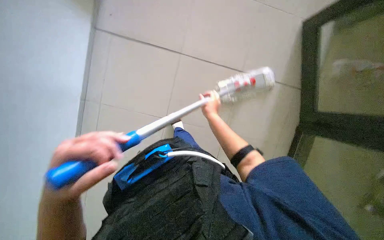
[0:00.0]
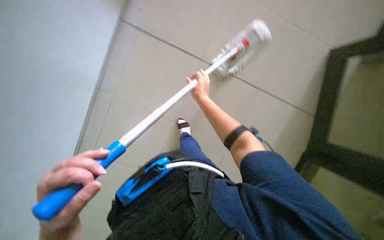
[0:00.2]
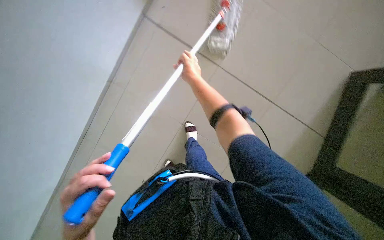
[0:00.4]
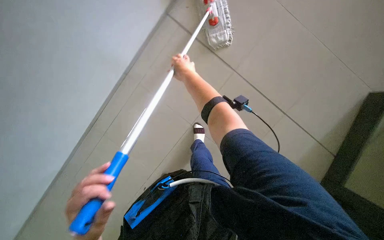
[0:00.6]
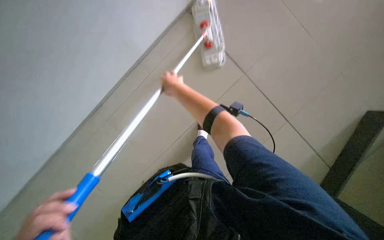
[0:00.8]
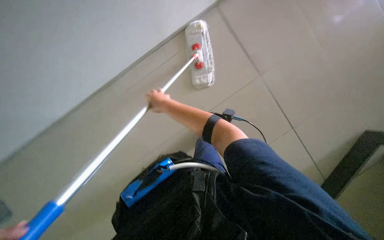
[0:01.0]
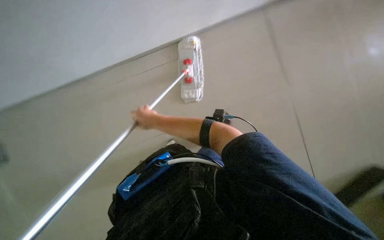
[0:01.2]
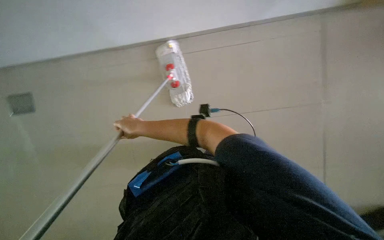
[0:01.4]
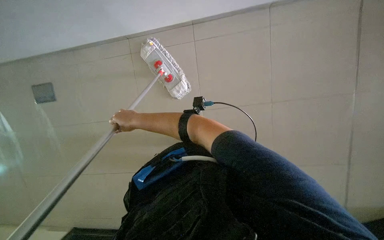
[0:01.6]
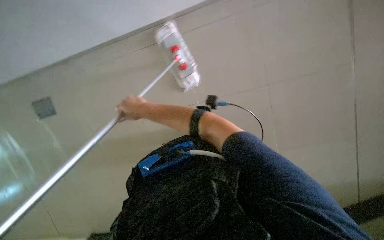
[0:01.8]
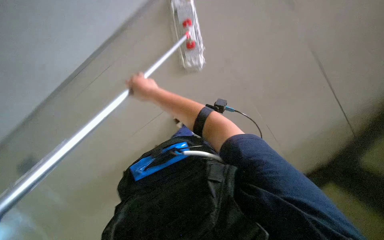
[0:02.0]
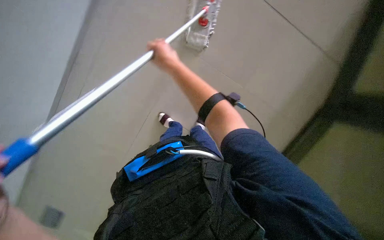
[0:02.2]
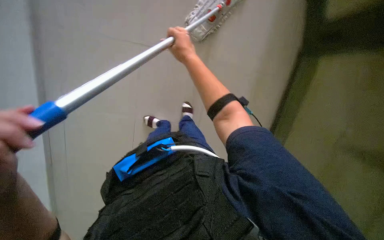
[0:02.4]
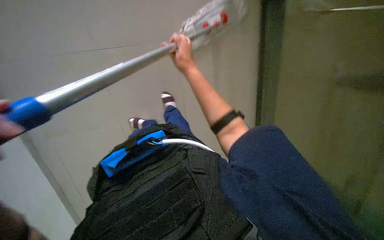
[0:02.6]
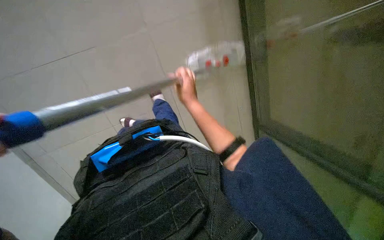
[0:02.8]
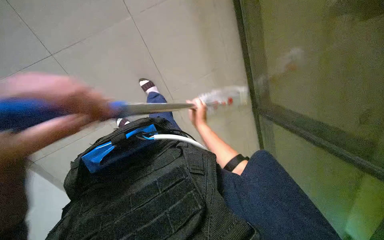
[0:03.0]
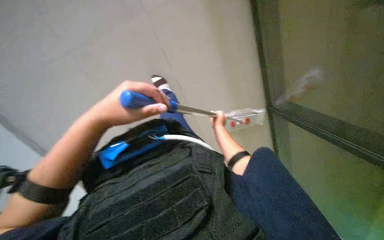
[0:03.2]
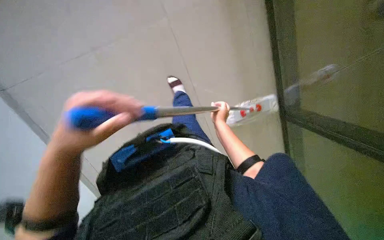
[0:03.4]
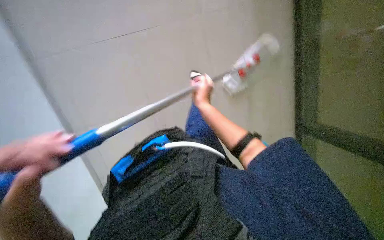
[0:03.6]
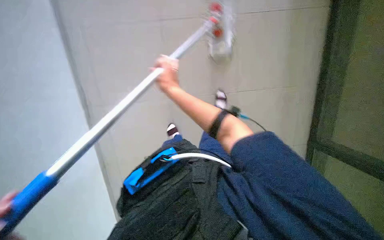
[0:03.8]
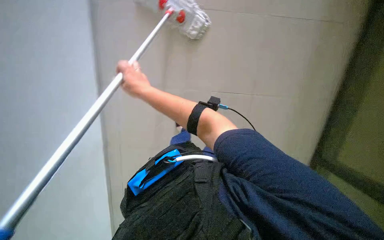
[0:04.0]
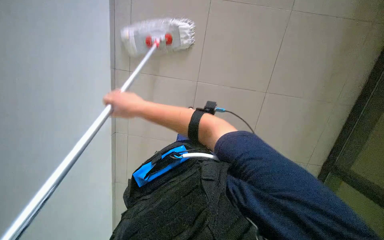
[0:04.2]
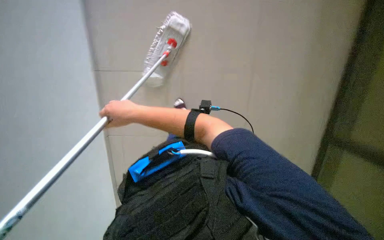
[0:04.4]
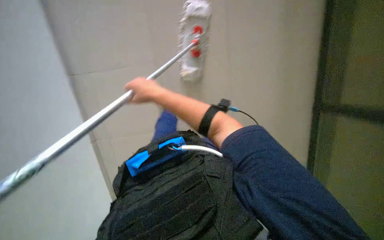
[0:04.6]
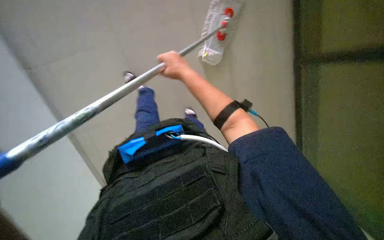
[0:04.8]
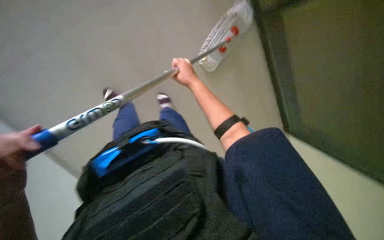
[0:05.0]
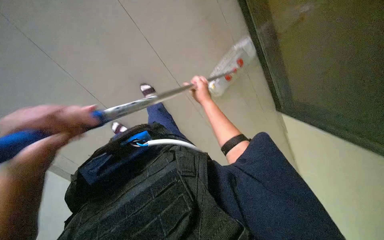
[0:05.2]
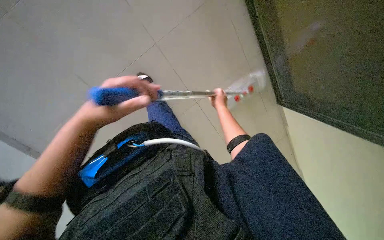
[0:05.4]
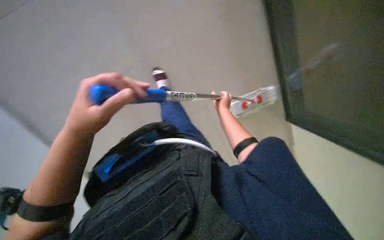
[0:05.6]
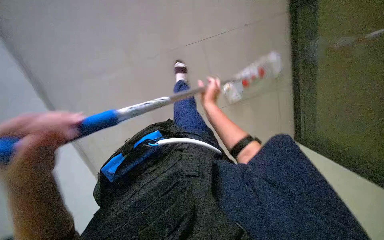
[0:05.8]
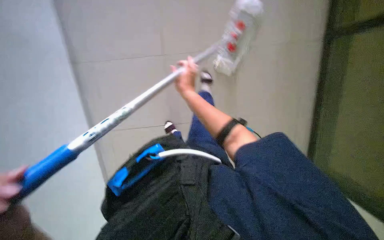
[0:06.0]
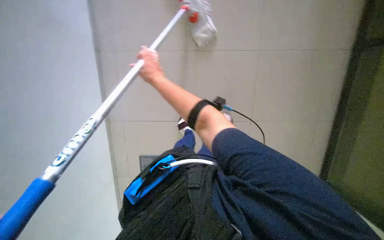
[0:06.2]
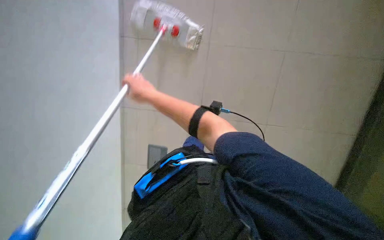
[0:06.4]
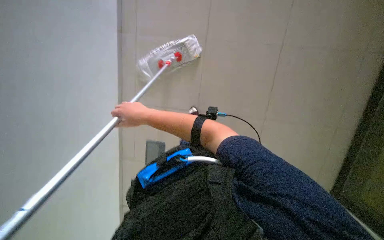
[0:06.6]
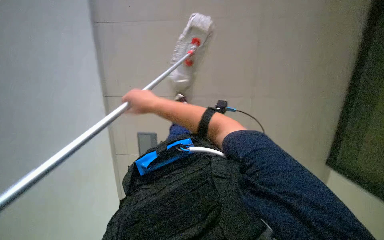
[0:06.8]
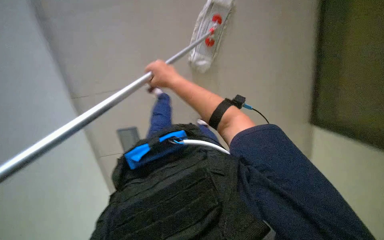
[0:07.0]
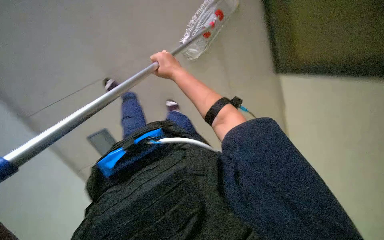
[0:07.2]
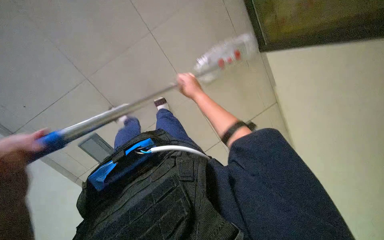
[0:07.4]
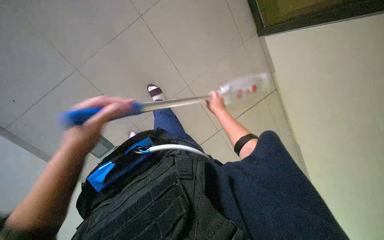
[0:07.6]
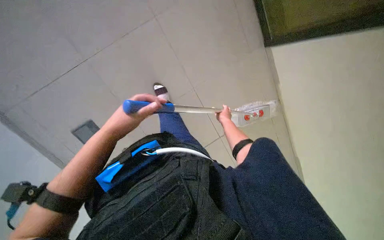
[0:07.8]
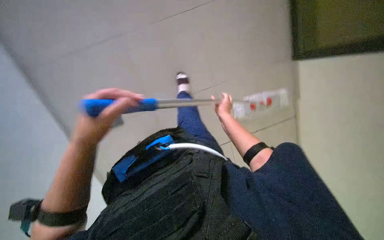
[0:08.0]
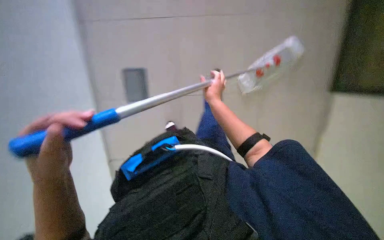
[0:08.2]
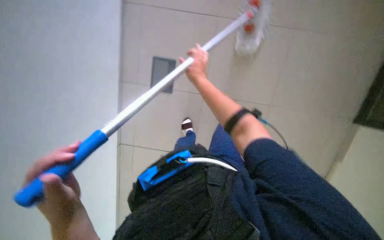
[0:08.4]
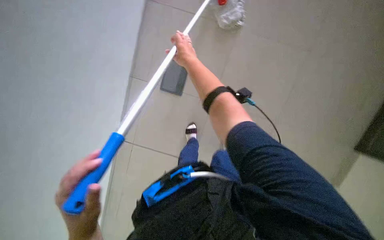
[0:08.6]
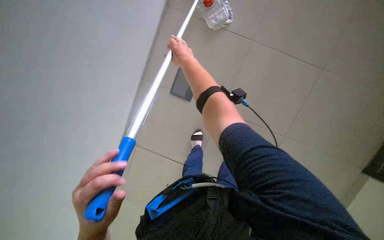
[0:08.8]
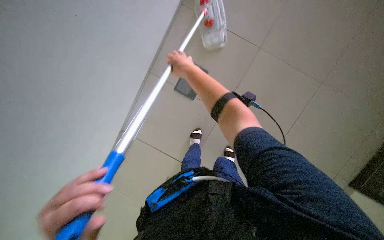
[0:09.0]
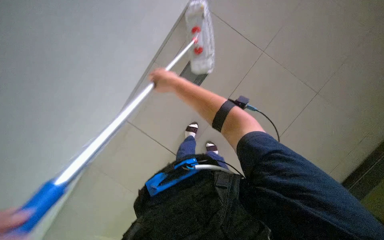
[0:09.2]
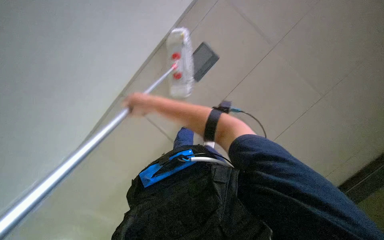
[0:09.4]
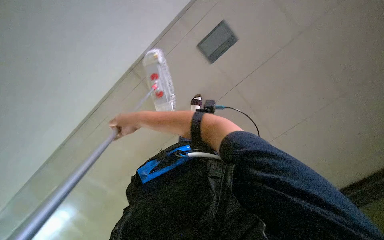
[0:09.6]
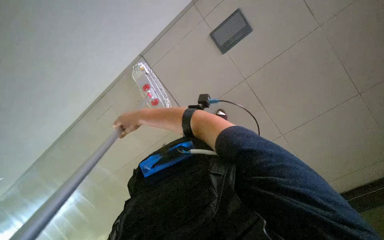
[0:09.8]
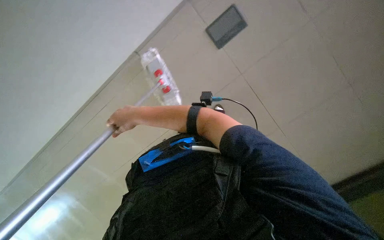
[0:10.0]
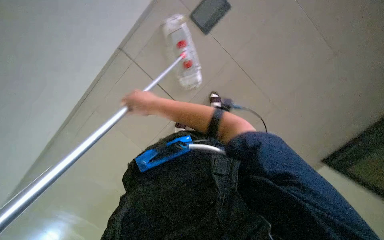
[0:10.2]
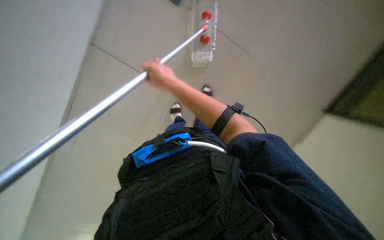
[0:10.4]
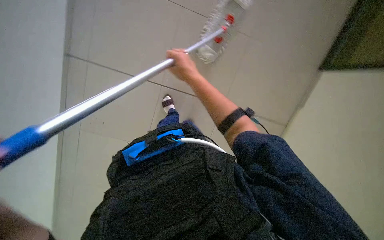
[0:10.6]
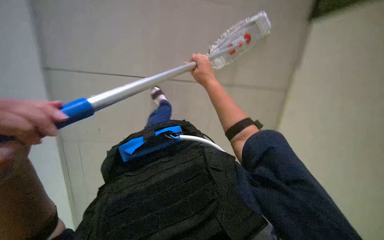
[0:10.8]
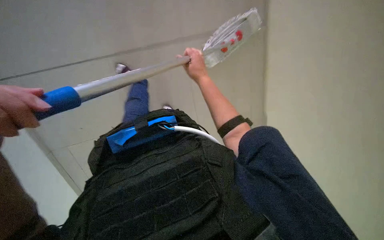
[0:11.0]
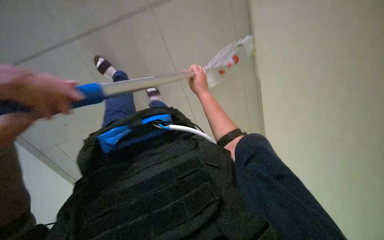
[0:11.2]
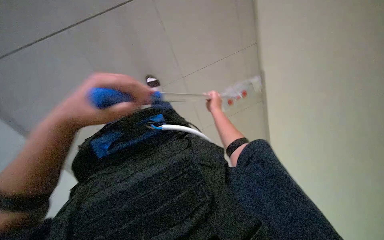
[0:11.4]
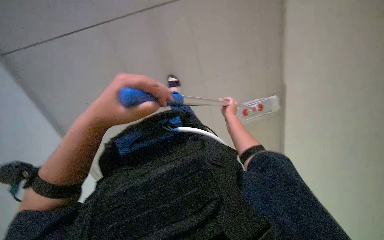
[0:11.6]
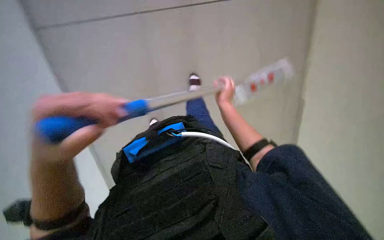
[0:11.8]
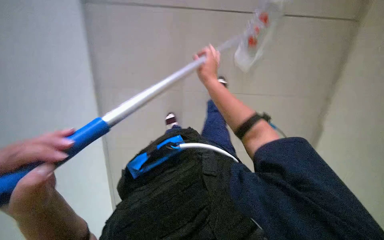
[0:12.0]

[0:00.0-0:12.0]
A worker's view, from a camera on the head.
Job: mopping floor.
The whole recording: Mopping the floor. The worker mops the tiled floor with a long-handled mop.
0:00.0 to 0:01.6: The view tilts approximately 15 degrees upward. The right hand goes approximately 25 cm to the left.
0:03.0 to 0:04.4: The view swings approximately 20 degrees to the left. The right hand shifts some 35 cm to the left and nearer to the camera.
0:04.4 to 0:06.0: The right hand is displaced farther from the camera and to the right by approximately 25 cm.
0:09.0 to 0:10.4: The right hand travels down the picture by some 15 cm, and reaches approximately 20 cm to the left, then returns.
0:10.4 to 0:12.0: The view tilts roughly 10 degrees upward. The right hand heads to the right, covering about 10 cm, and travels farther from the camera and back again, roughly 30 cm each way.

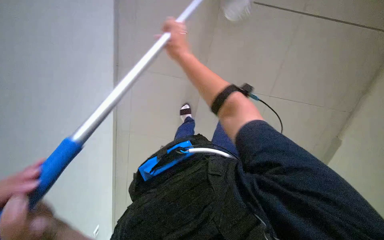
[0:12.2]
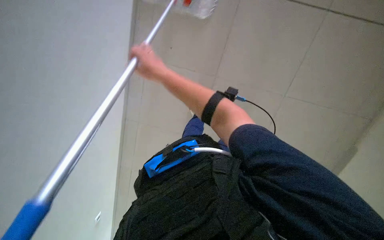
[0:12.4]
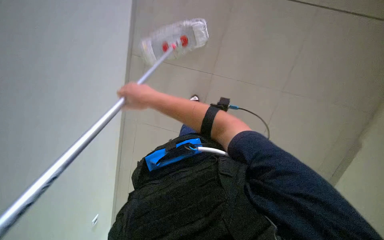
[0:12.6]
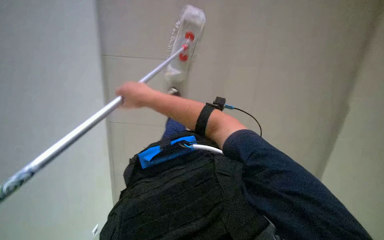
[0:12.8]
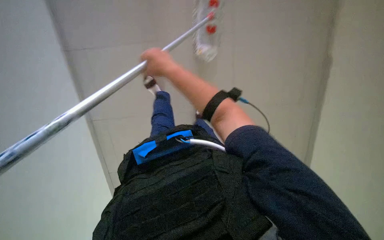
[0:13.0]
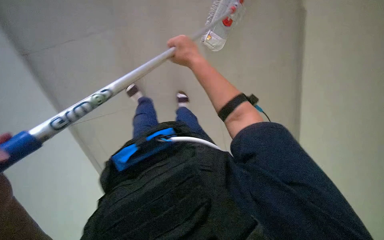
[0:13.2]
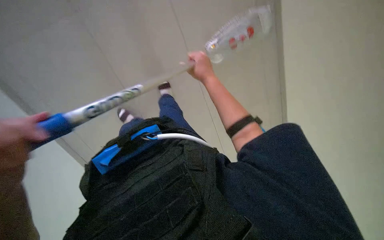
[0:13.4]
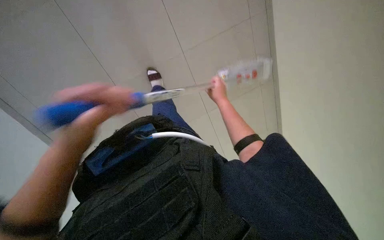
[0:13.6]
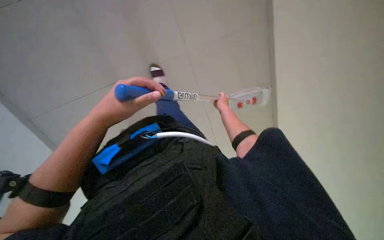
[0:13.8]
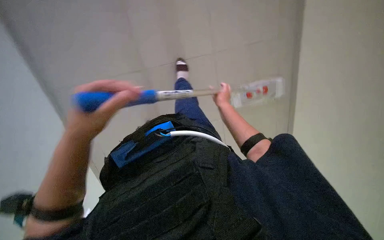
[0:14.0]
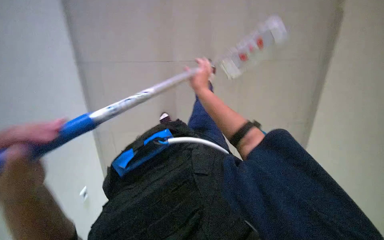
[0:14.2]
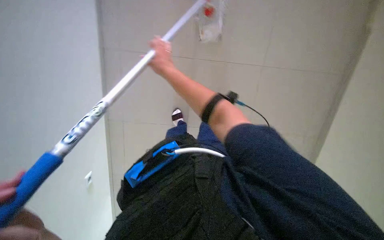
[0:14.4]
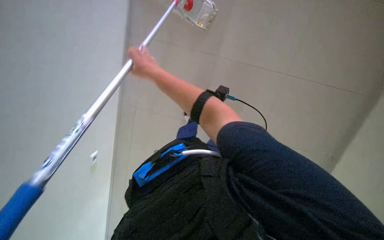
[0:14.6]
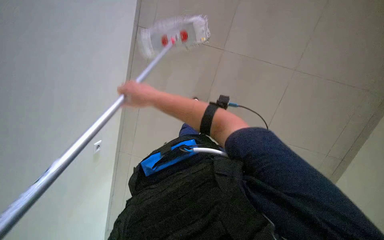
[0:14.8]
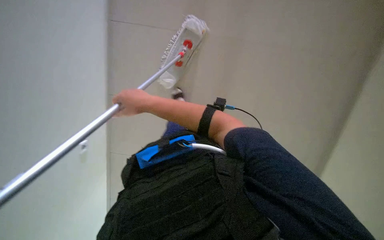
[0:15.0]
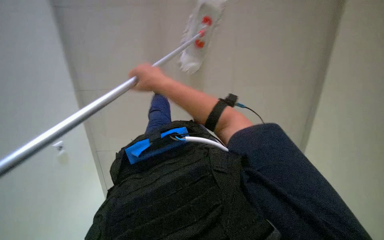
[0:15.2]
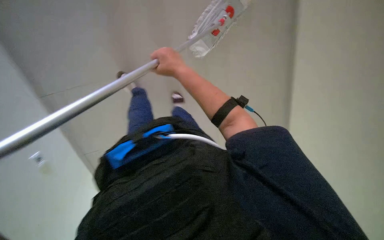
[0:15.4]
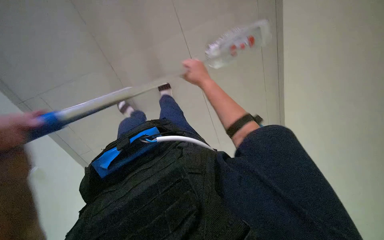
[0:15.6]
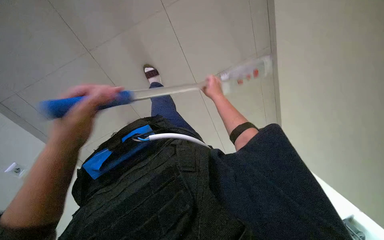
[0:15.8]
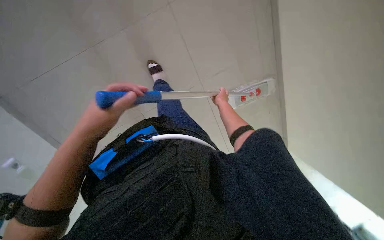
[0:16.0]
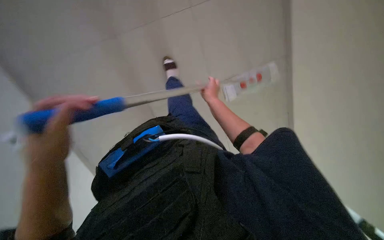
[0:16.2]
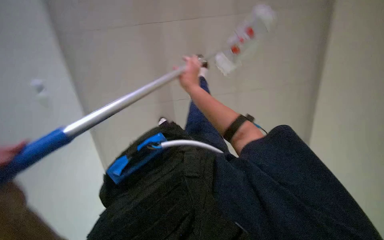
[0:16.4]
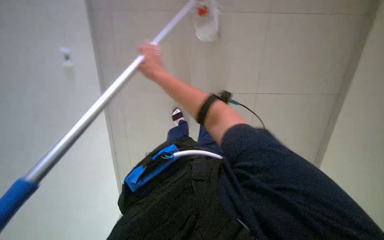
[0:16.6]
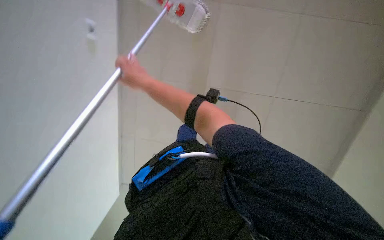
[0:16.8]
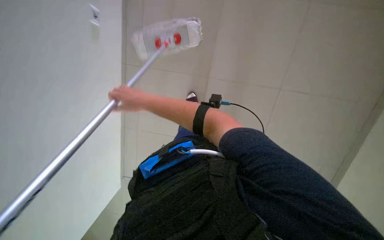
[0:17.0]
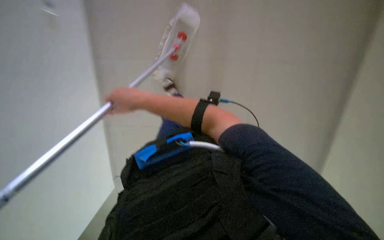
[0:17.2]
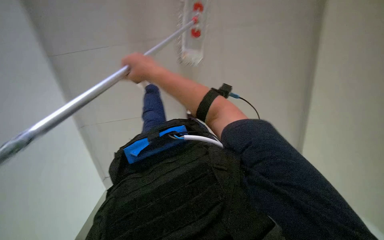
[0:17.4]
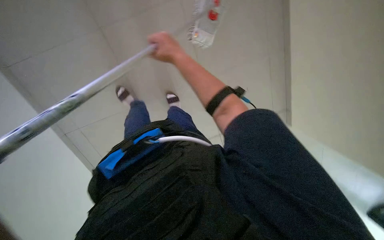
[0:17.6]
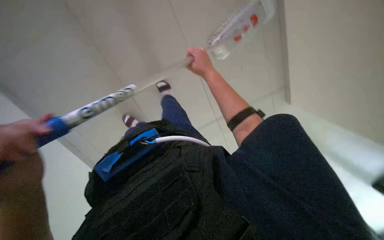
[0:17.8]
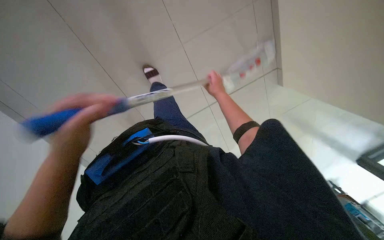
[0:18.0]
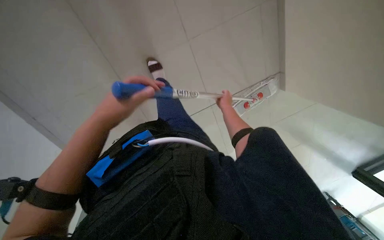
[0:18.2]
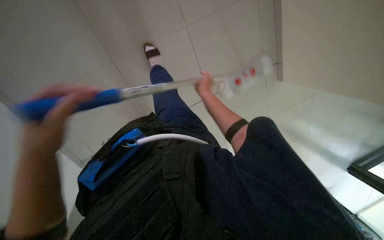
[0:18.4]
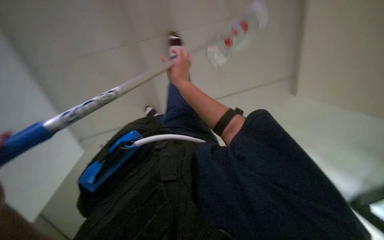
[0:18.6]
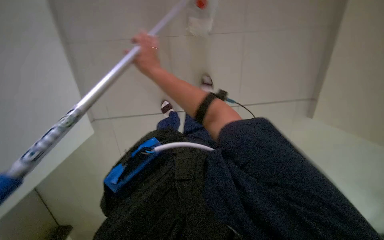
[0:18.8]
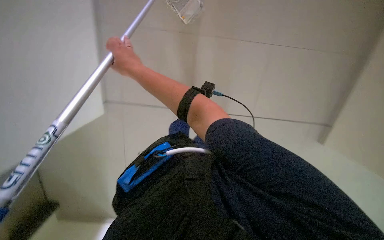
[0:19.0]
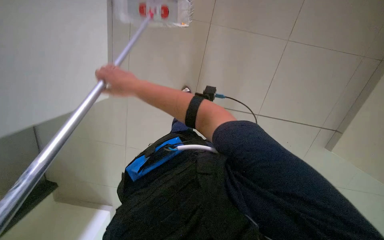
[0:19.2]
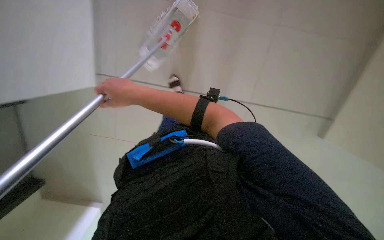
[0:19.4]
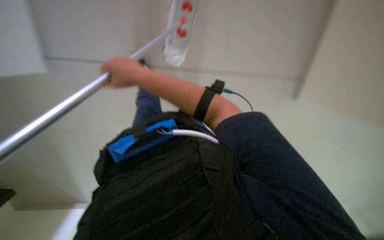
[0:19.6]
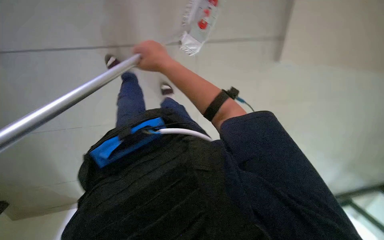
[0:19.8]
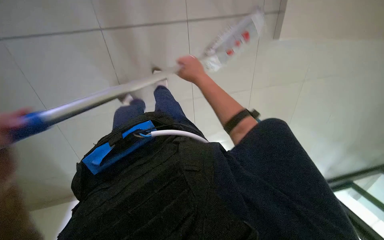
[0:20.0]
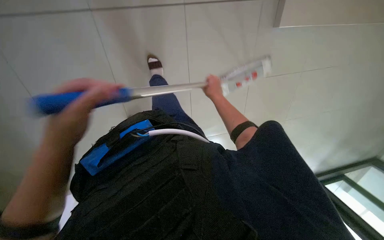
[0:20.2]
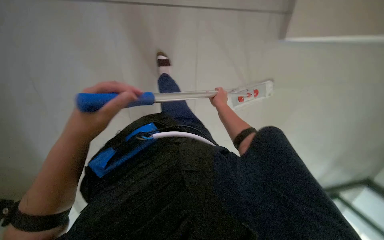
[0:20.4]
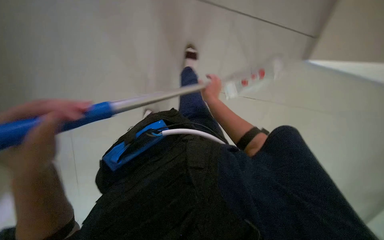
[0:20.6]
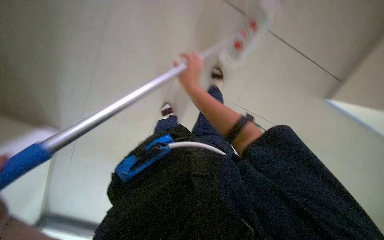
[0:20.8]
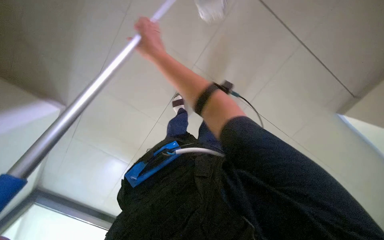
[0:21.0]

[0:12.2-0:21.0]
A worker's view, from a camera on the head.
Job: mopping floor.
The whole recording: Mopping the floor. The worker mops the tiled floor with a long-handled mop.
0:12.2 to 0:13.6: The right hand heads farther from the camera, down the picture and to the right, covering approximately 30 cm.
0:13.6 to 0:15.2: The view pans to the left by some 20 degrees. The right hand shifts roughly 40 cm to the left and nearer to the camera.
0:15.2 to 0:16.6: The right hand goes to the right and returns, approximately 20 cm each way.
0:16.6 to 0:18.0: The wearer looks some 20 degrees further upward. The right hand is displaced to the right by roughly 30 cm.
0:18.0 to 0:19.6: The right hand shifts approximately 40 cm to the left and nearer to the camera.
0:19.6 to 0:21.0: The right hand heads farther from the camera and up the picture, covering approximately 20 cm, and travels to the right and back again, about 25 cm each way.
